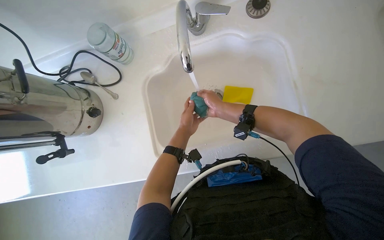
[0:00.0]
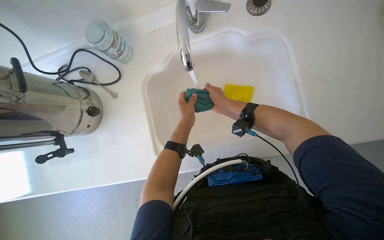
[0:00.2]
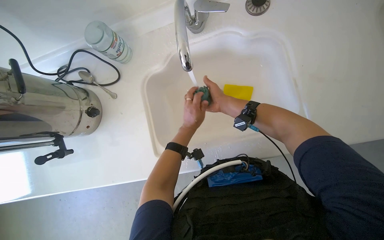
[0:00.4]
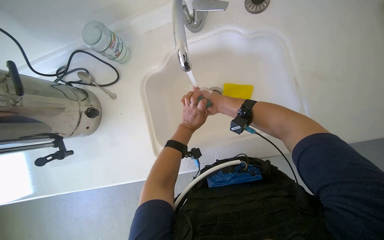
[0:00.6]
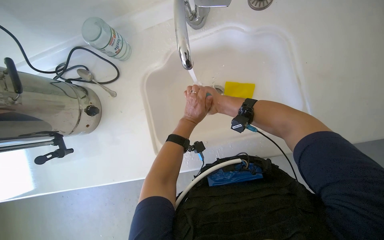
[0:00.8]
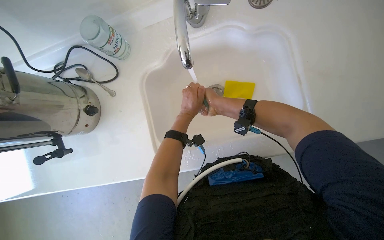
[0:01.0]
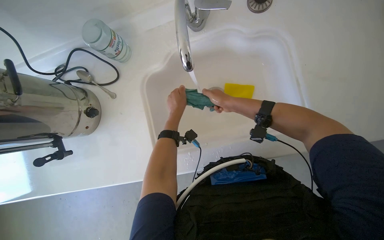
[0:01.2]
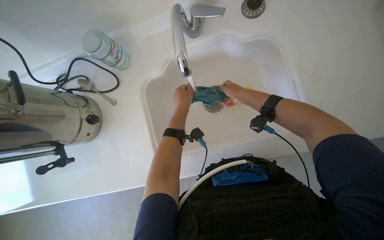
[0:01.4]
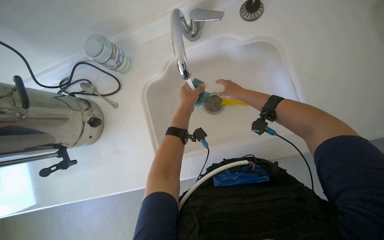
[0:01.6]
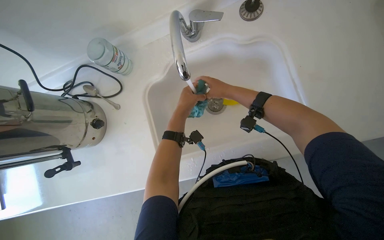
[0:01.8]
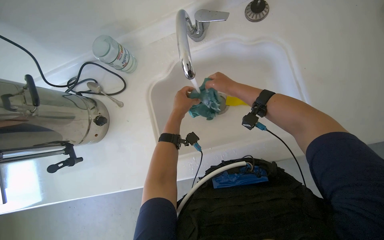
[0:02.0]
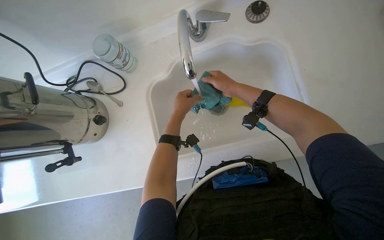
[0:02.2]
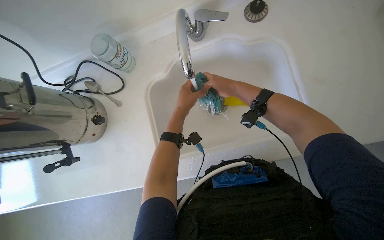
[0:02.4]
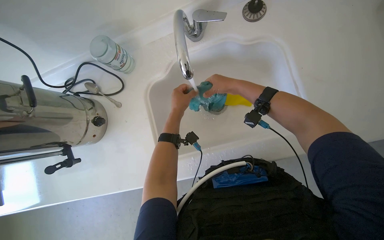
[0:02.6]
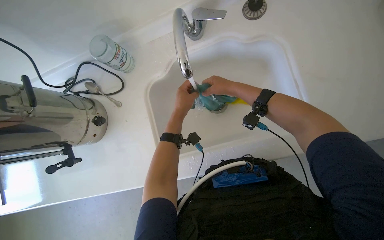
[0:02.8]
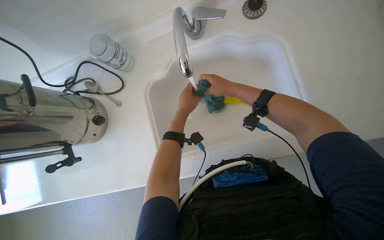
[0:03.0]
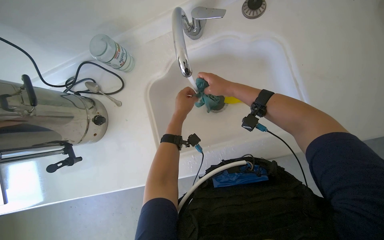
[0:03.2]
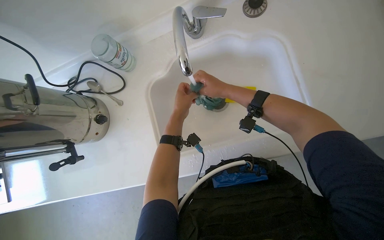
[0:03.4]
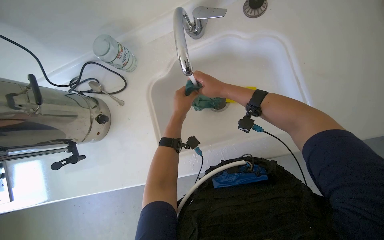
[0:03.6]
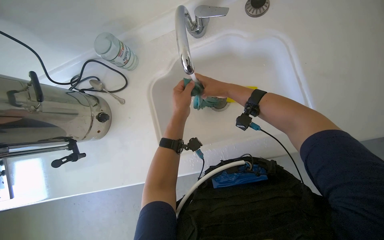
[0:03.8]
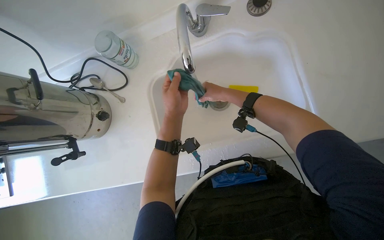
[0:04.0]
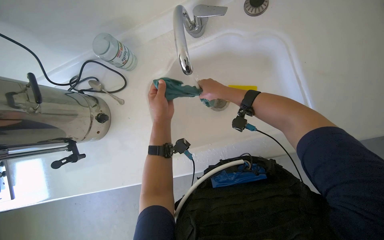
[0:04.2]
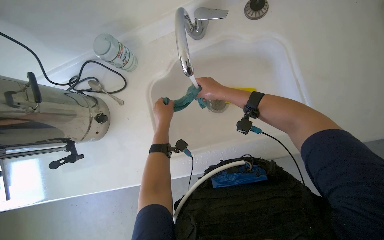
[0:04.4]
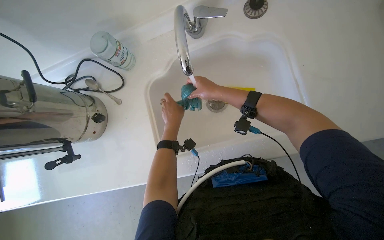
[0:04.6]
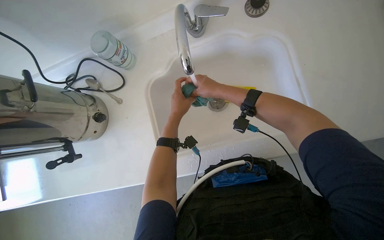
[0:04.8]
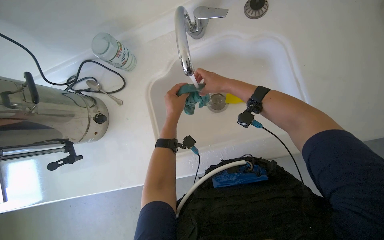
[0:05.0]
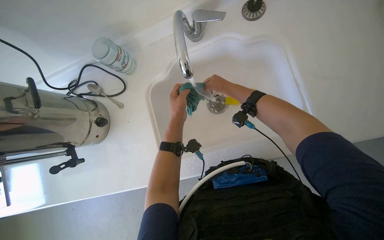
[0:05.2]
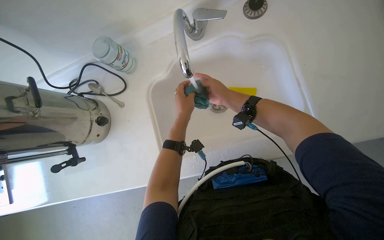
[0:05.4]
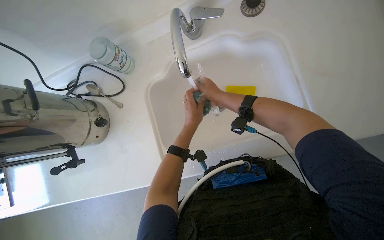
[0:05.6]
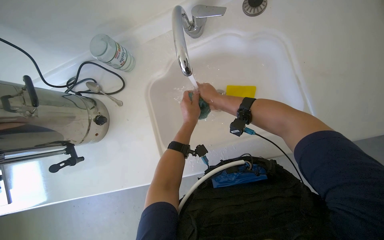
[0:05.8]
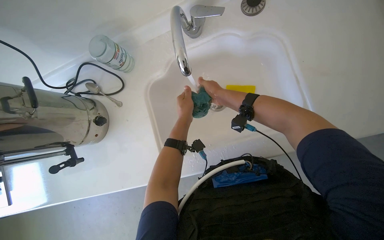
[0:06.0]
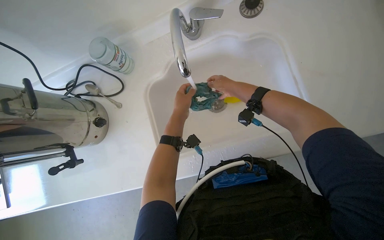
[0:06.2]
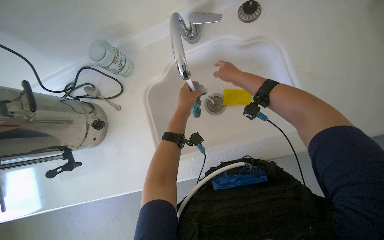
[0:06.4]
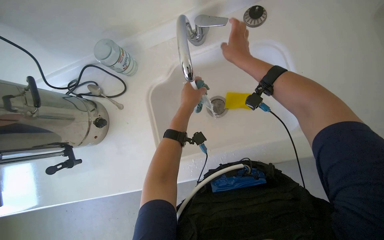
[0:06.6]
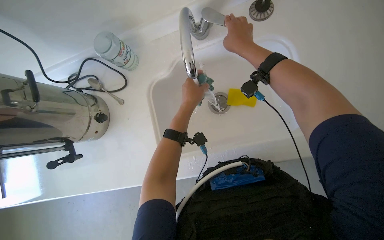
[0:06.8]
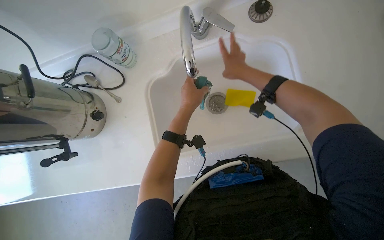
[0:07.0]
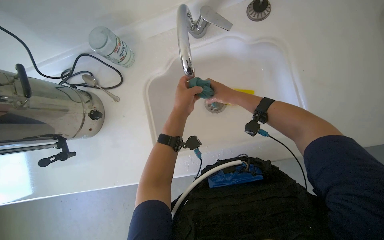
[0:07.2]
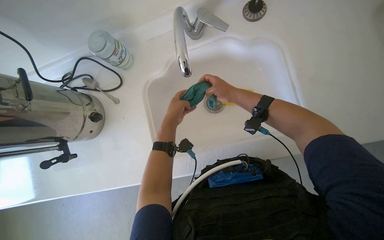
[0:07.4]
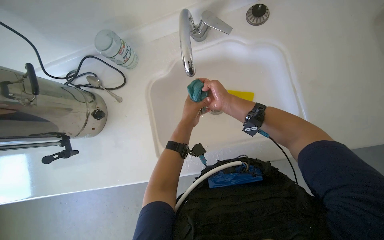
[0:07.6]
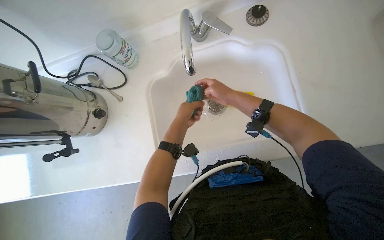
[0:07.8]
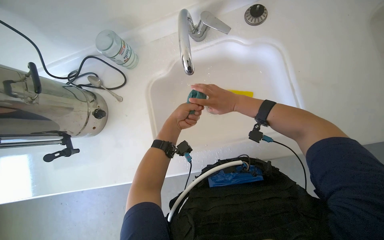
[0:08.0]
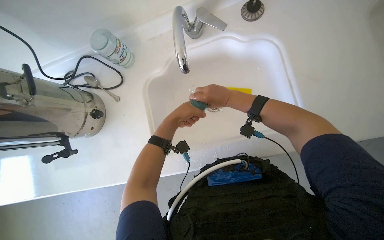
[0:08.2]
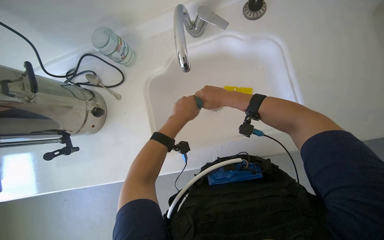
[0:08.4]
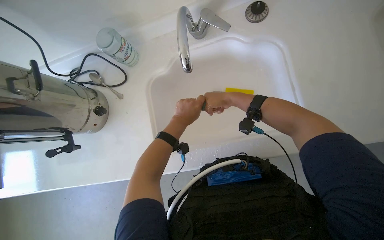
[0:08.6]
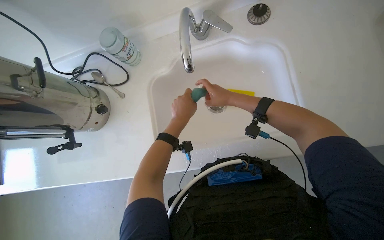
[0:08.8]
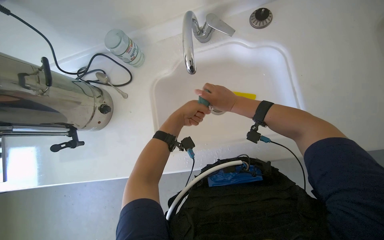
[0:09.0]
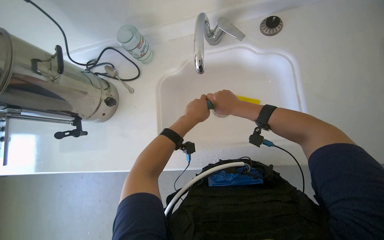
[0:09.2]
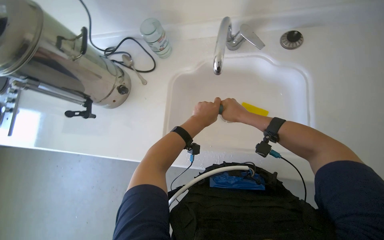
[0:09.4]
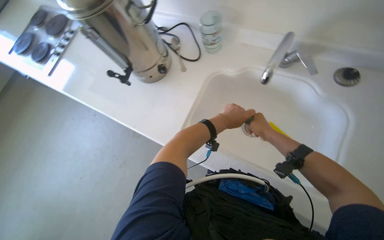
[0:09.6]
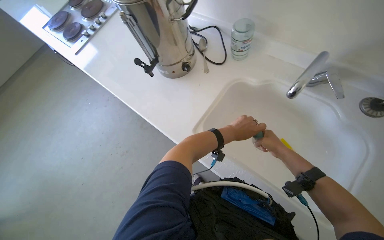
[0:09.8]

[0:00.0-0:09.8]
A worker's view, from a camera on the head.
Job: preparing cleaning supplies.
The whole recording: Washing cleaning cloth. The worker rinses and washes a green cleaning cloth in the sink.
0:00.0 to 0:01.4: The left hand goes approximately 10 cm up the picture. Meanwhile the right hand shifts some 10 cm to the right.
0:02.8 to 0:04.2: The left hand heads nearer to the camera, covering approximately 10 cm.
0:04.2 to 0:05.6: The left hand travels farther from the camera by about 10 cm.
0:05.6 to 0:07.0: The right hand goes some 10 cm up the picture. The left hand travels nearer to the camera by some 15 cm.
0:07.0 to 0:08.4: The right hand goes some 10 cm down the picture.
0:08.4 to 0:09.8: The scene rotates clockwise by about 50 degrees.

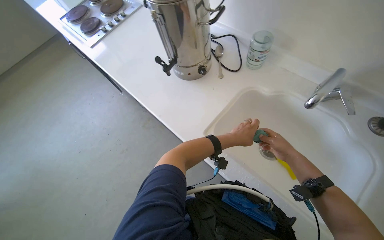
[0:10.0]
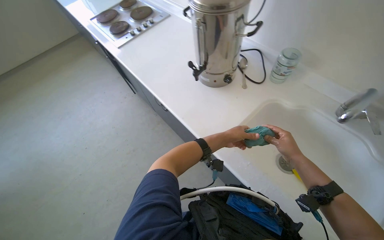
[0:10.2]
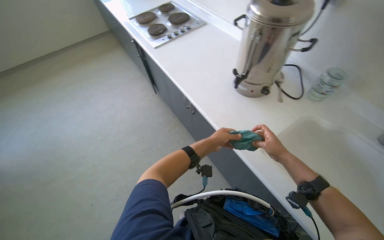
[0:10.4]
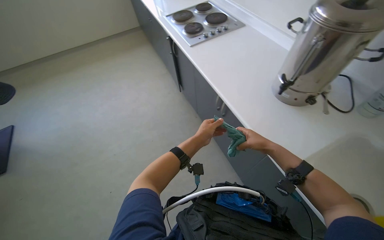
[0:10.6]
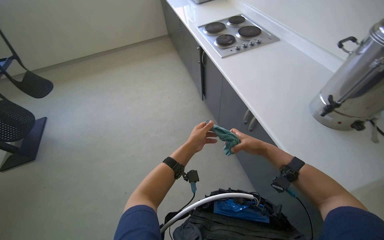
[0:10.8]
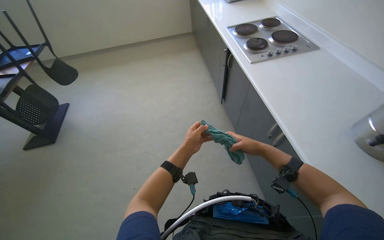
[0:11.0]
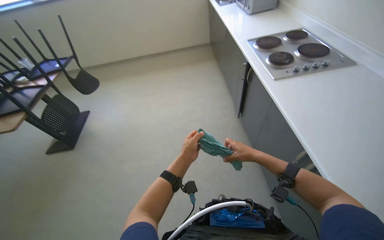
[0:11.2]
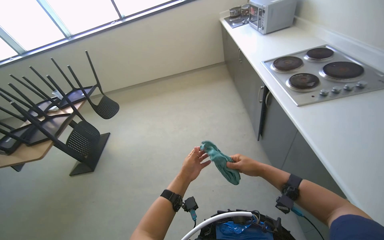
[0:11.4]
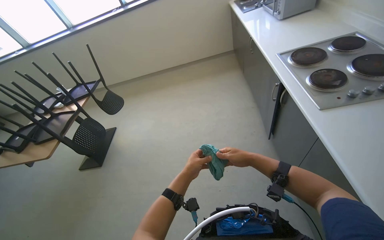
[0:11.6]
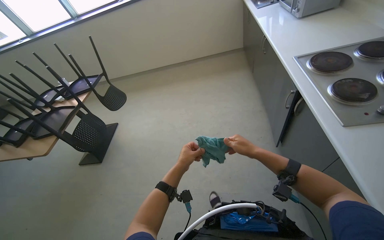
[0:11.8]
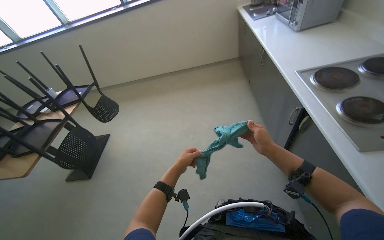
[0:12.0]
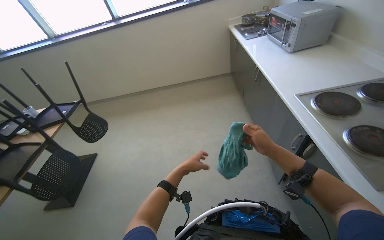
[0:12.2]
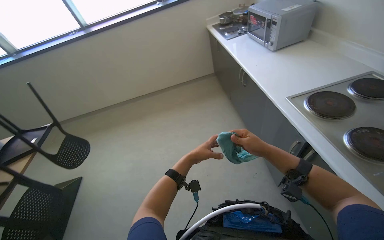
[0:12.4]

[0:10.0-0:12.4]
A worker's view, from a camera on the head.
Job: preparing cleaning supplies.
The whole recording: Washing cleaning cloth. The worker rinses and washes a green cleaning cloth in the sink.
0:10.0 to 0:11.2: The camera travels to the left, roughly 60 cm. The head turns to the left by about 40 degrees.
0:11.2 to 0:12.4: The camera is carried roughly 70 cm.

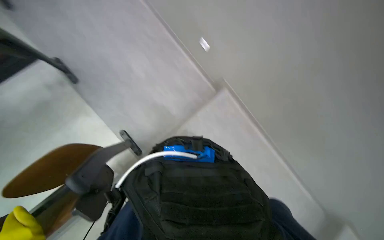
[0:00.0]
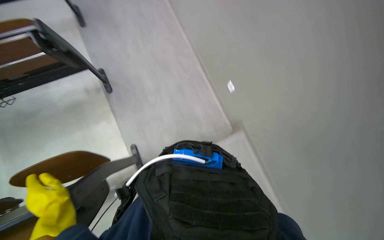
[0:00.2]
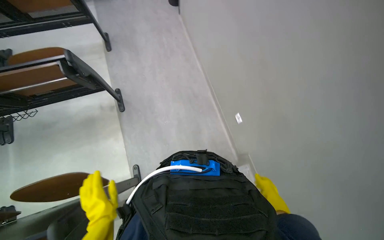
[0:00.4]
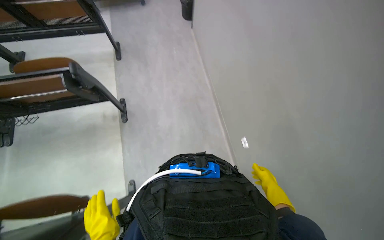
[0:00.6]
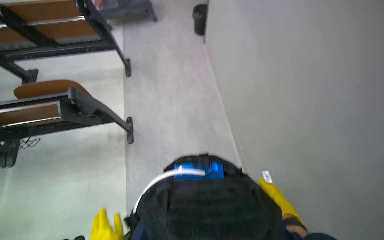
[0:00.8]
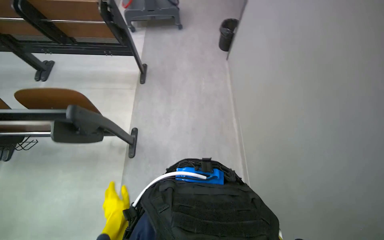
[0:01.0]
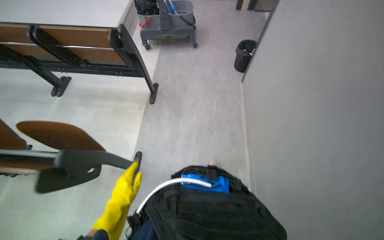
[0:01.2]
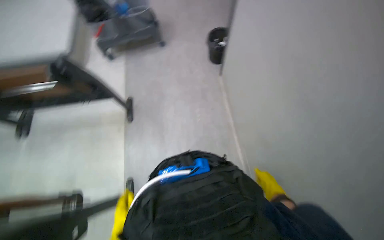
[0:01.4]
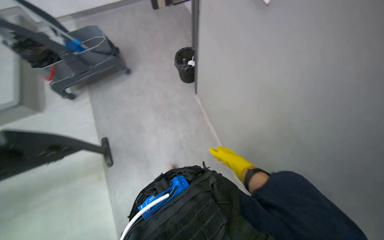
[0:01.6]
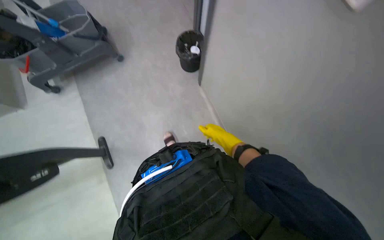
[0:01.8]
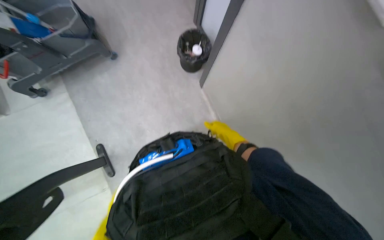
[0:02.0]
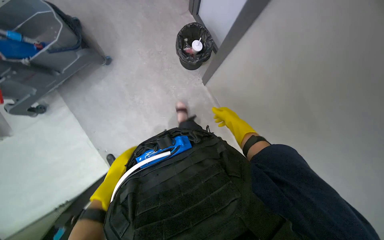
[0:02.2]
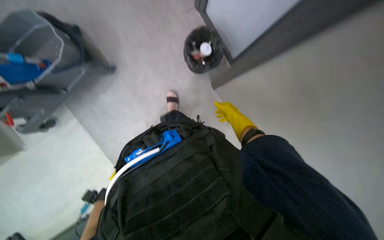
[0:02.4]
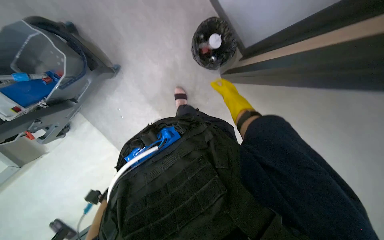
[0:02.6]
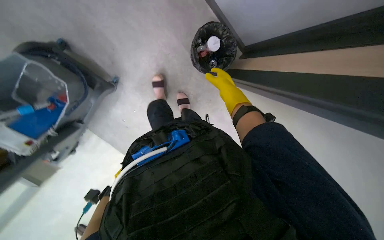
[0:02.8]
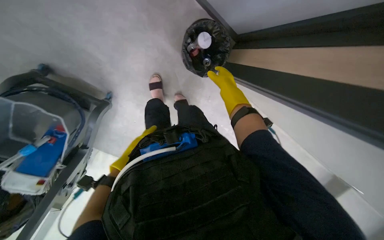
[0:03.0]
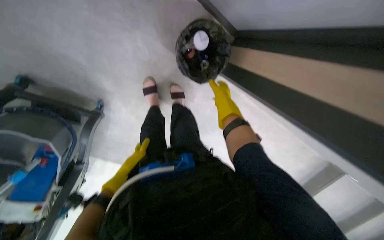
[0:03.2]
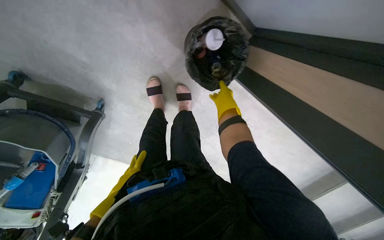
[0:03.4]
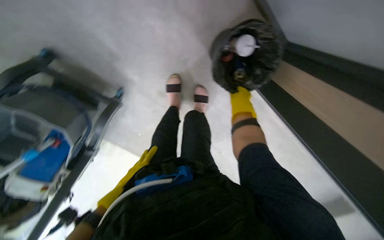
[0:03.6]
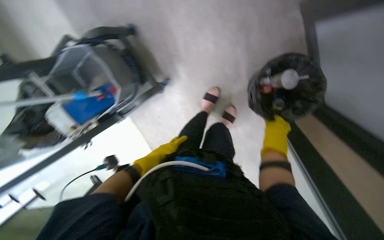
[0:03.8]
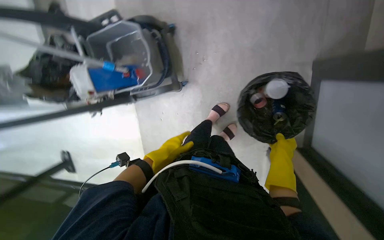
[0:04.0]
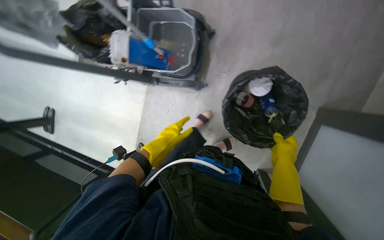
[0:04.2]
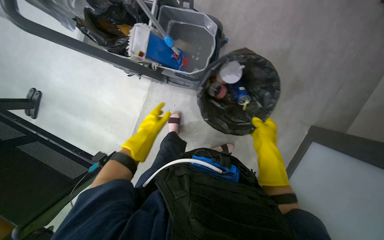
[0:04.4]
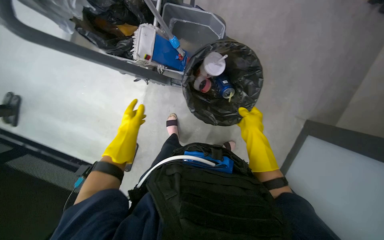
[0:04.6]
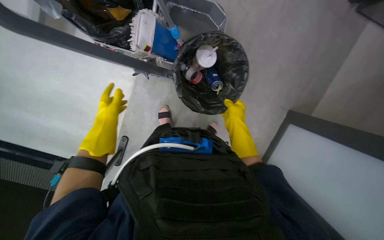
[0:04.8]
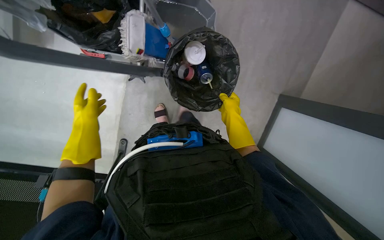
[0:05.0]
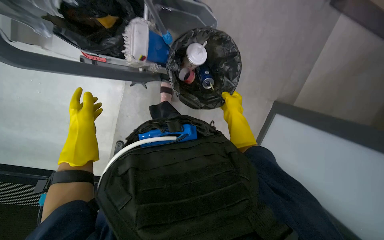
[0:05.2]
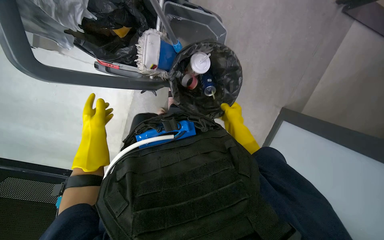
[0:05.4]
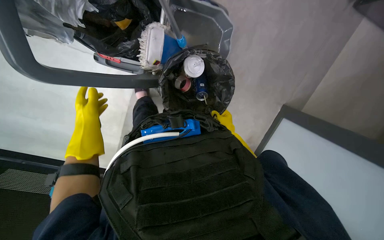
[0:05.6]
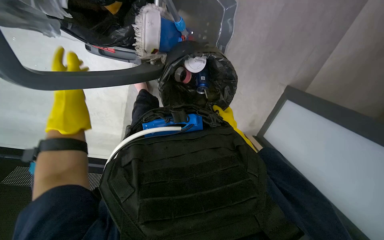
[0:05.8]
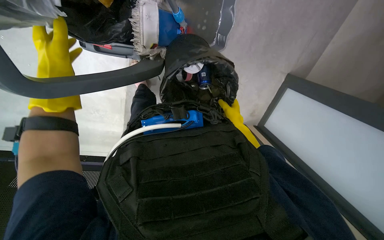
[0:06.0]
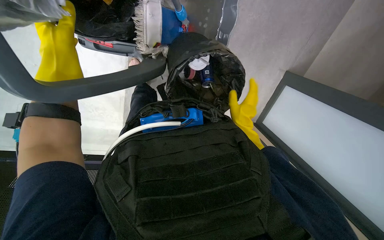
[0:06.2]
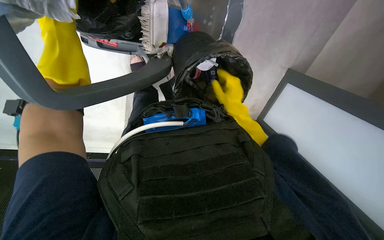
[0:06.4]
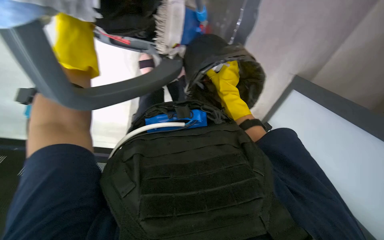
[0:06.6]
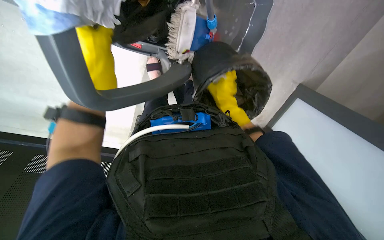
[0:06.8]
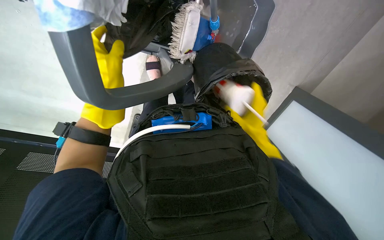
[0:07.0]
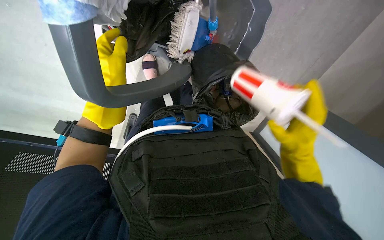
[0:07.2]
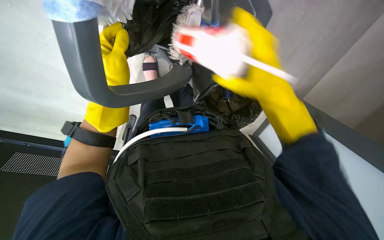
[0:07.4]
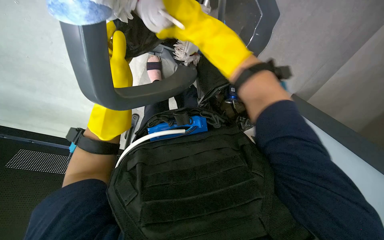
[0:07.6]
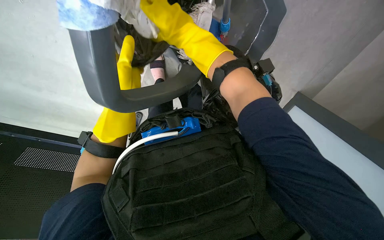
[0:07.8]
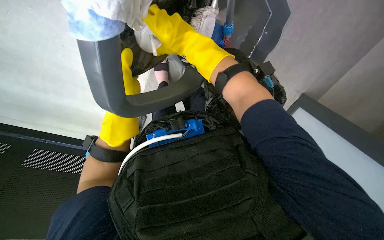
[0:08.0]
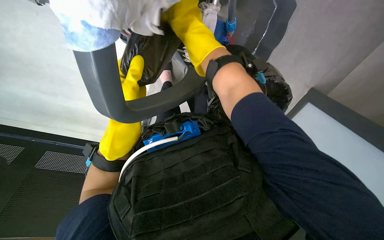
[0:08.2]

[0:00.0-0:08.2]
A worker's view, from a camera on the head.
Job: preparing cleaning supplies.
The whole recording: Preparing mop for cleaning. The worker collects trash from the trash bin and worker prepares the mop for cleaning by wetting and wringing a cloth and attaching it to the mop head.
0:00.0 to 0:01.6: The wearer looks some 40 degrees further upward.
0:01.6 to 0:03.2: The camera is carried roughly 1 m. The wearer looks roughly 45 degrees further downward. The scene turns about 35 degrees counterclockwise in the picture.
0:03.2 to 0:05.0: The camera travels roughly 60 cm. The view pans to the right by about 15 degrees. The scene turns roughly 60 degrees clockwise in the picture.
0:05.0 to 0:06.6: The right hand goes farther from the camera and returns, roughly 15 cm each way; the left hand heads nearer to the camera and up the picture, covering approximately 20 cm.
0:06.6 to 0:08.2: The right hand moves up the picture, nearer to the camera and to the left, approximately 25 cm. Meanwhile the left hand travels down the picture by about 10 cm.
